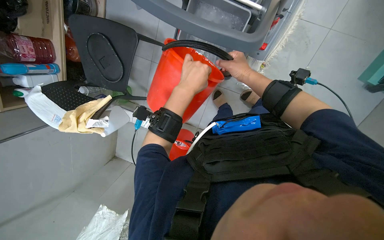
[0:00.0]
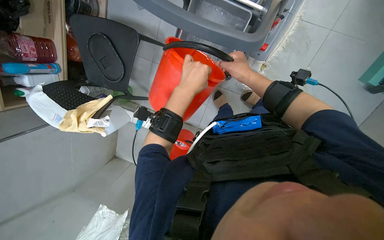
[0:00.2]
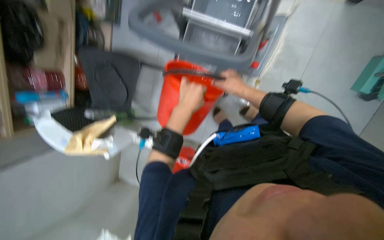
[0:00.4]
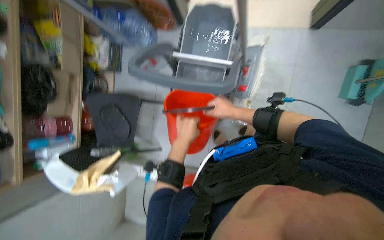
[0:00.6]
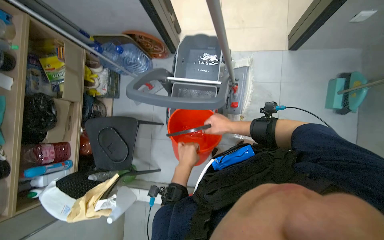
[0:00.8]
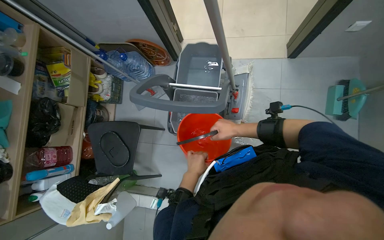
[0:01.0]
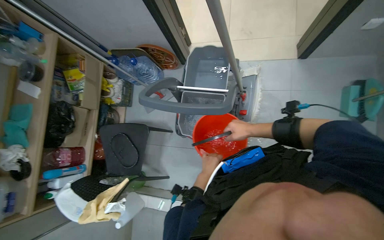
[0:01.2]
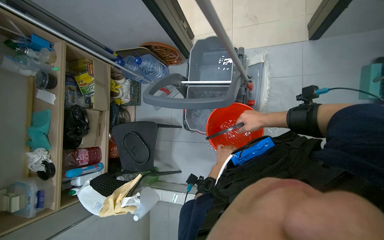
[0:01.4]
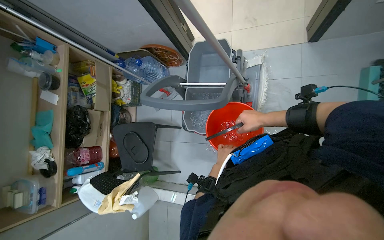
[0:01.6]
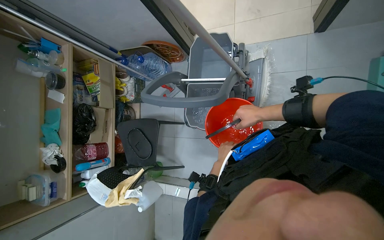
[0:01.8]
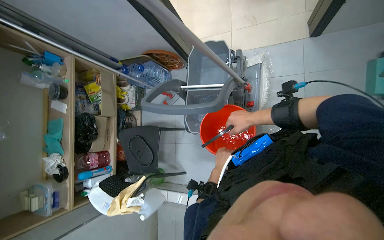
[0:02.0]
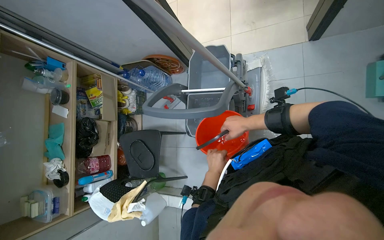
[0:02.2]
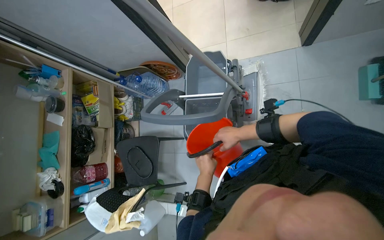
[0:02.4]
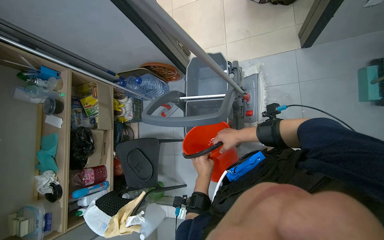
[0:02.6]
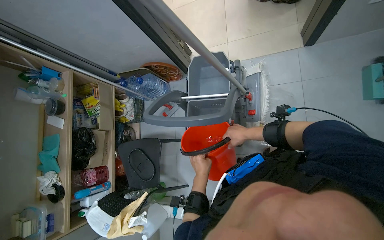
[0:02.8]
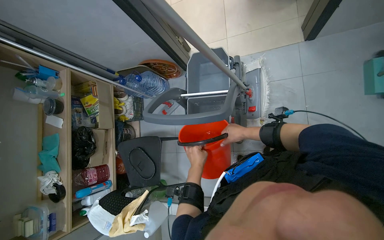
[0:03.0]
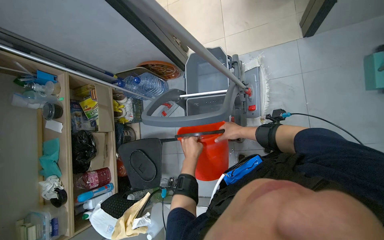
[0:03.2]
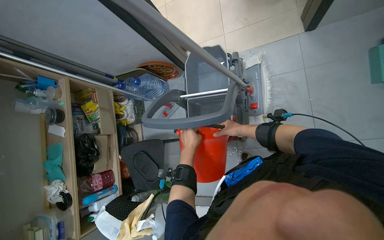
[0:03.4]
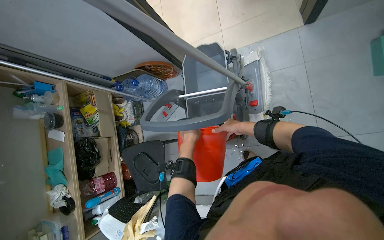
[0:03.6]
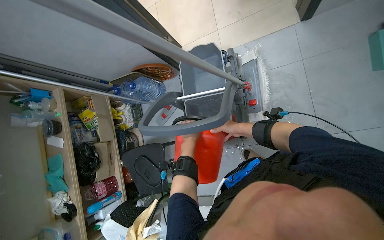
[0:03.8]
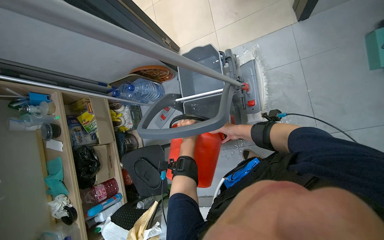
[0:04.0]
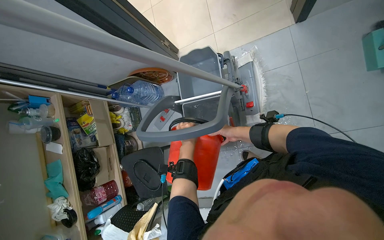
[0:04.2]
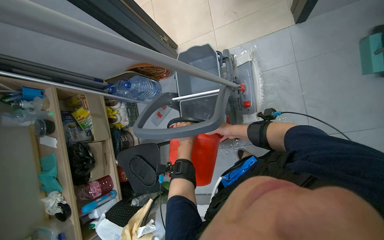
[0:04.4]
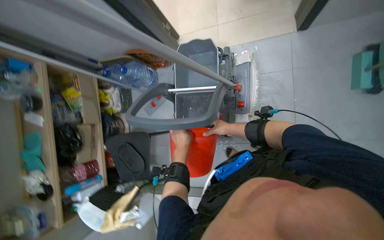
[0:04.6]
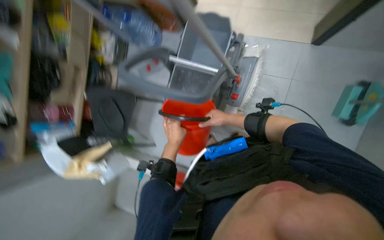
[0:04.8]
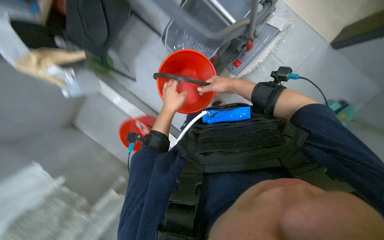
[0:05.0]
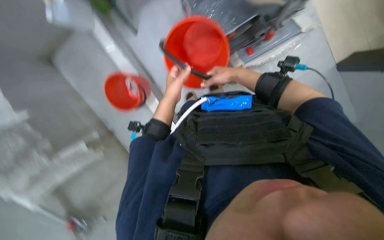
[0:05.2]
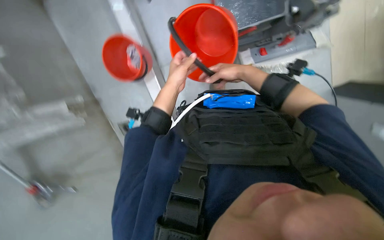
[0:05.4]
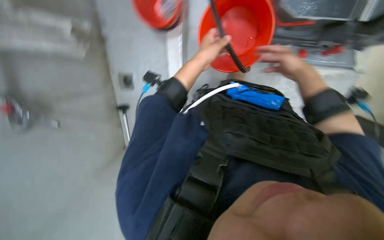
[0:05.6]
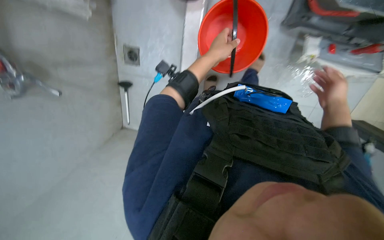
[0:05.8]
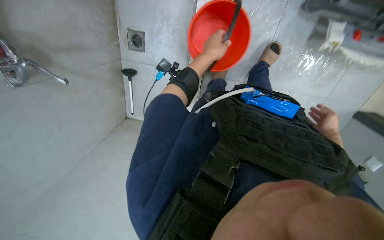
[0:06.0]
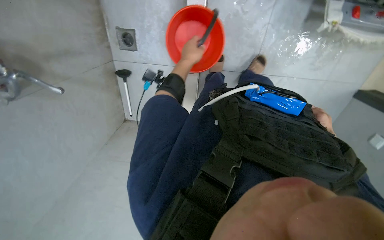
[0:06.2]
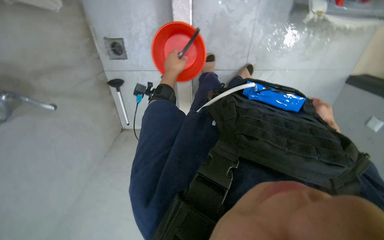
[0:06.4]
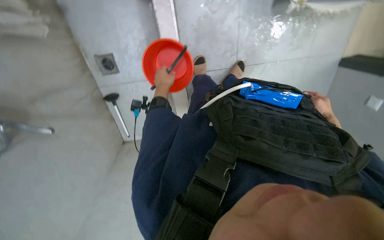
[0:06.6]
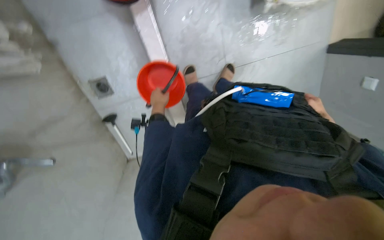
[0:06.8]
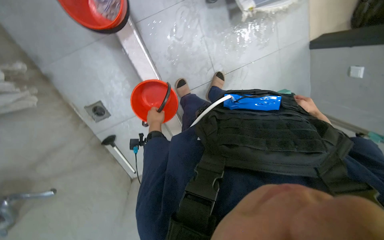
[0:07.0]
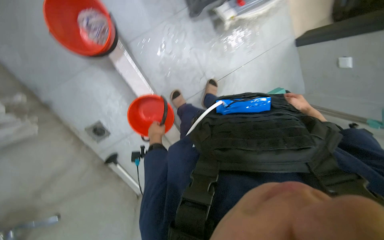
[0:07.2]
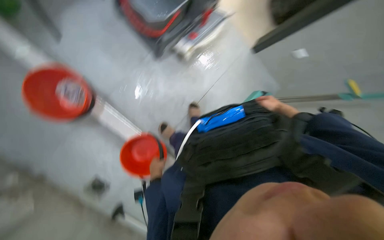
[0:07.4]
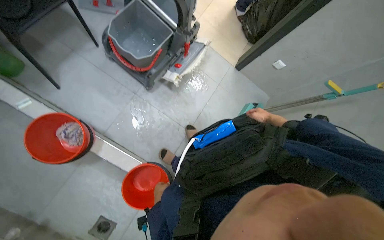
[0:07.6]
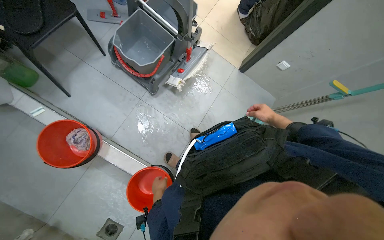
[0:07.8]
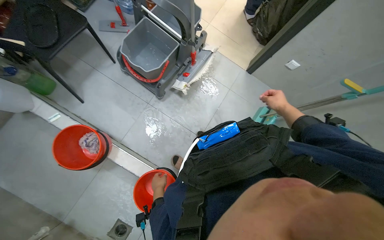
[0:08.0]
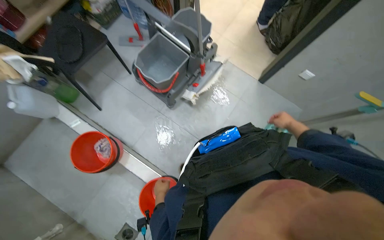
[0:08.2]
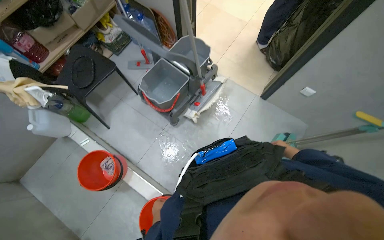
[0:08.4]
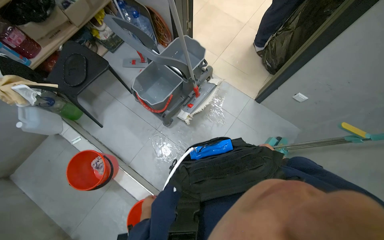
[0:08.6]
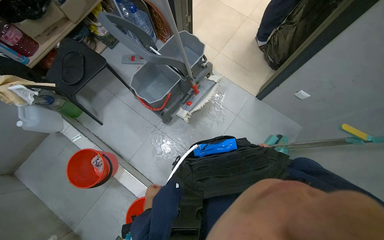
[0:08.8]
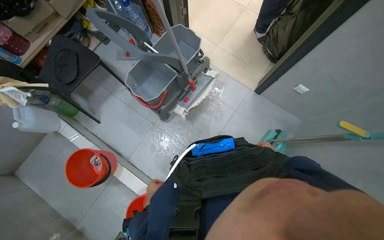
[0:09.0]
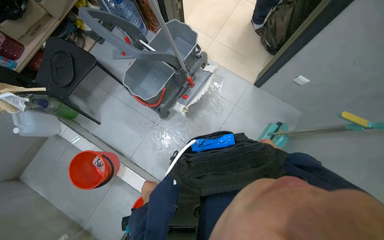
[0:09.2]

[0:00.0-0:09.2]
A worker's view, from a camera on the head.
Job: preparing cleaning supplies.
The whole recording: Preparing cleaning cart. The worker fills buckets with water and pours them into the cleaning cart.
0:00.0 to 0:01.6: The view tilts approximately 30 degrees upward.
0:01.6 to 0:03.0: The left hand travels to the left and nearer to the camera by about 20 cm; the right hand goes about 10 cm farther from the camera.
0:03.0 to 0:04.6: The left hand moves up the picture, approximately 10 cm.
0:04.6 to 0:06.2: The view tips downward by about 45 degrees. Everything in view rotates approximately 65 degrees clockwise.
0:06.2 to 0:07.6: The view tips upward by about 30 degrees. The scene rotates counterclockwise by some 65 degrees.
0:07.6 to 0:09.2: The camera is aimed approximately 15 degrees further to the left.

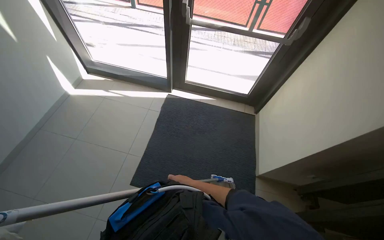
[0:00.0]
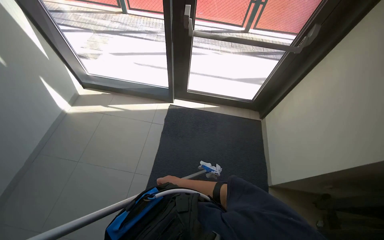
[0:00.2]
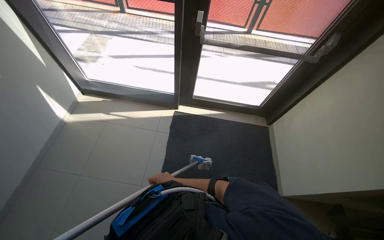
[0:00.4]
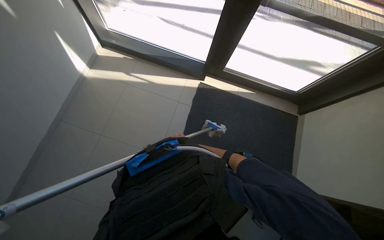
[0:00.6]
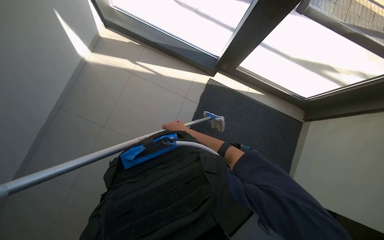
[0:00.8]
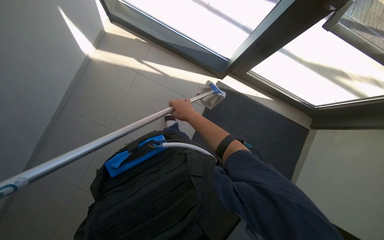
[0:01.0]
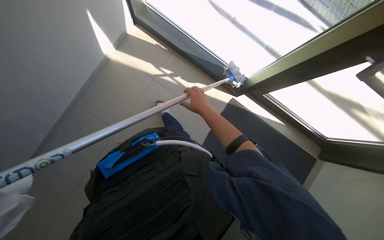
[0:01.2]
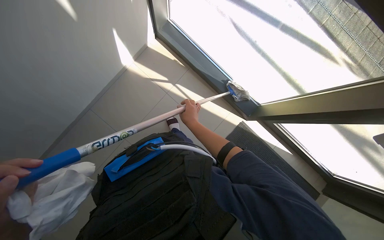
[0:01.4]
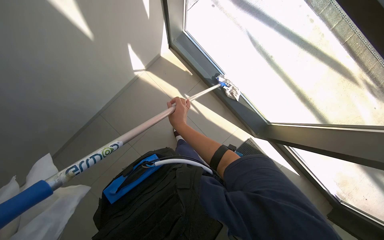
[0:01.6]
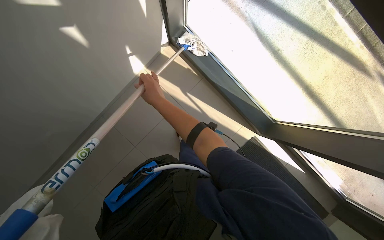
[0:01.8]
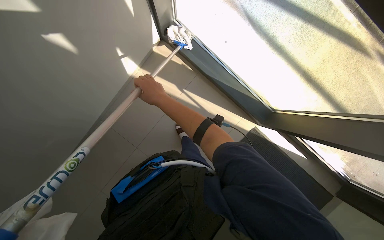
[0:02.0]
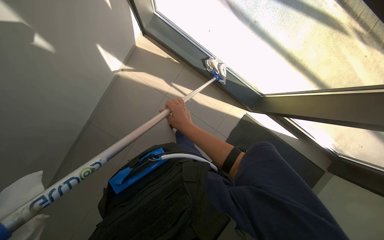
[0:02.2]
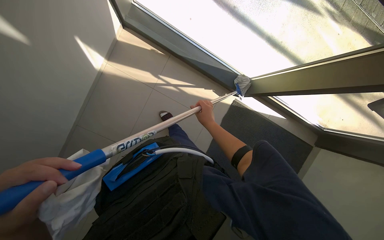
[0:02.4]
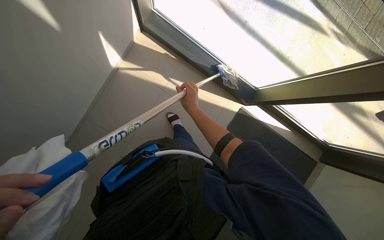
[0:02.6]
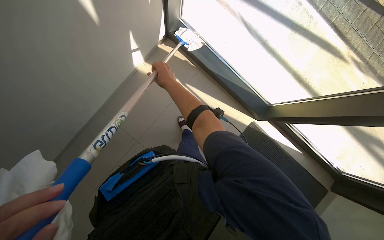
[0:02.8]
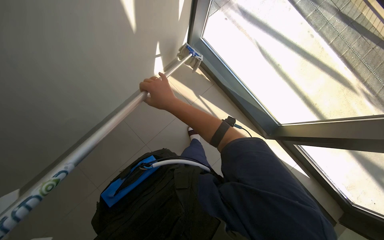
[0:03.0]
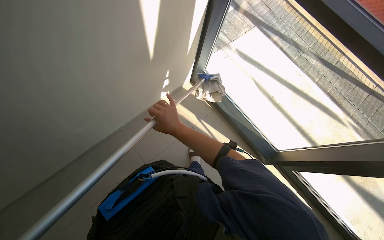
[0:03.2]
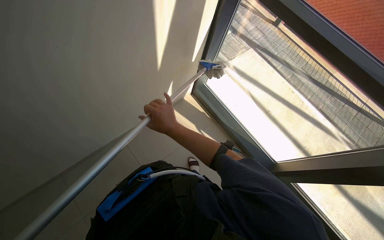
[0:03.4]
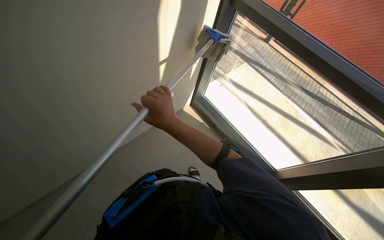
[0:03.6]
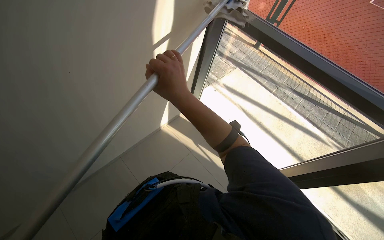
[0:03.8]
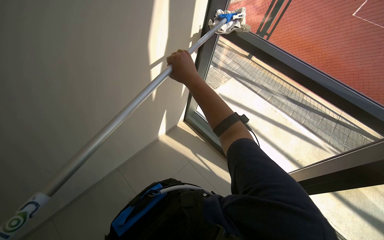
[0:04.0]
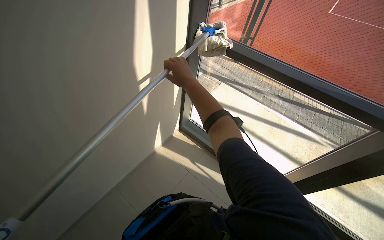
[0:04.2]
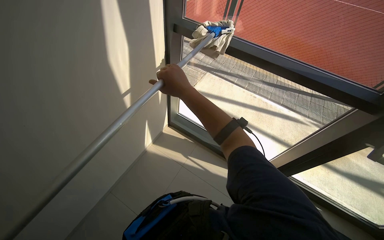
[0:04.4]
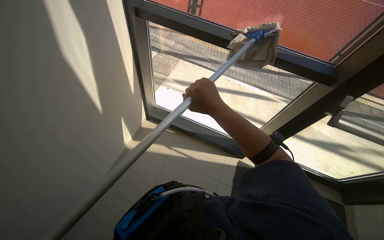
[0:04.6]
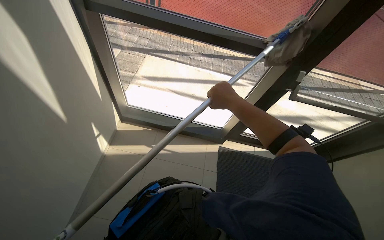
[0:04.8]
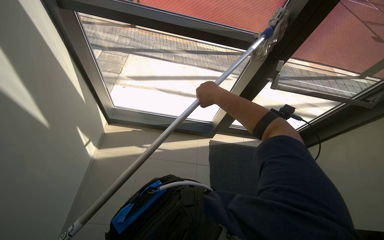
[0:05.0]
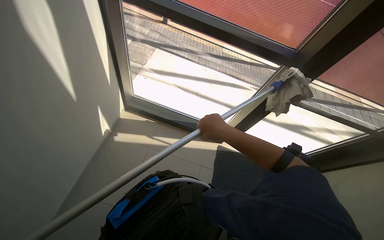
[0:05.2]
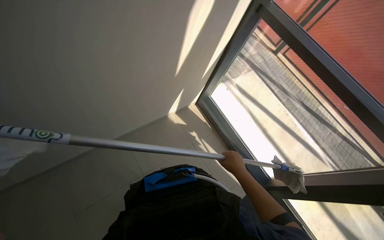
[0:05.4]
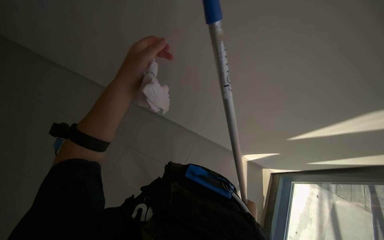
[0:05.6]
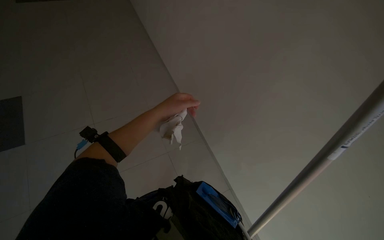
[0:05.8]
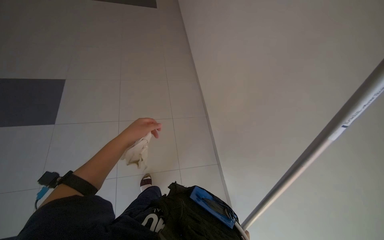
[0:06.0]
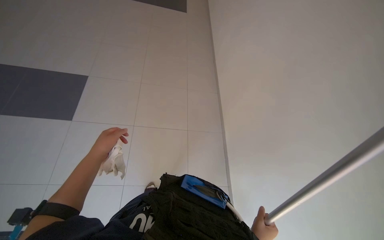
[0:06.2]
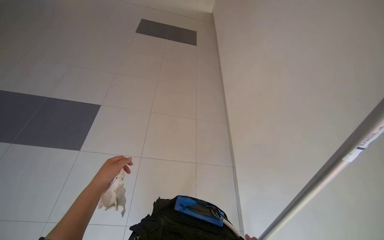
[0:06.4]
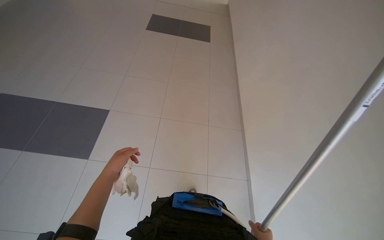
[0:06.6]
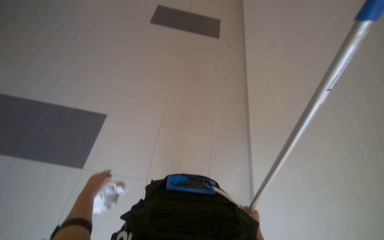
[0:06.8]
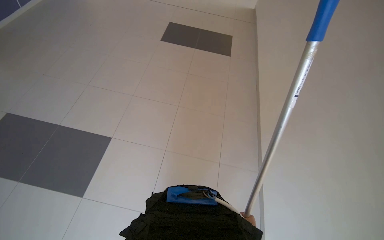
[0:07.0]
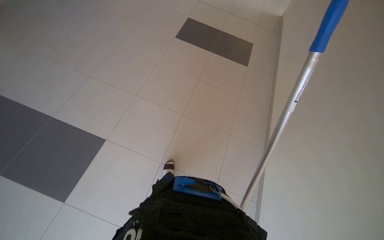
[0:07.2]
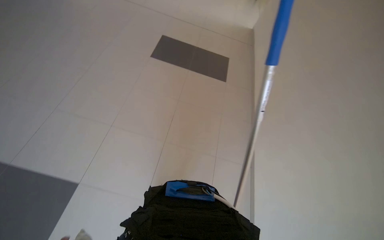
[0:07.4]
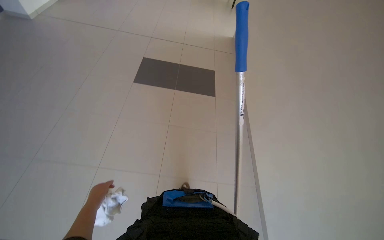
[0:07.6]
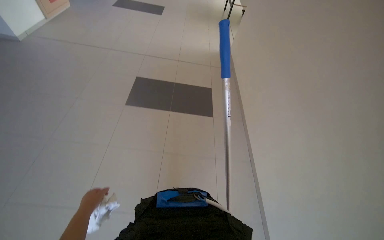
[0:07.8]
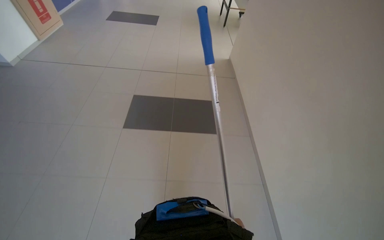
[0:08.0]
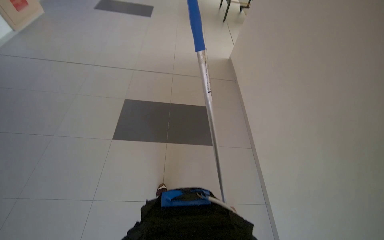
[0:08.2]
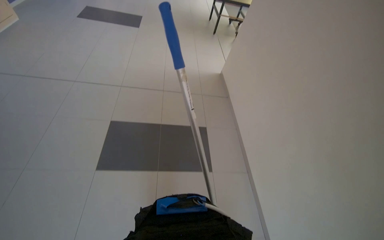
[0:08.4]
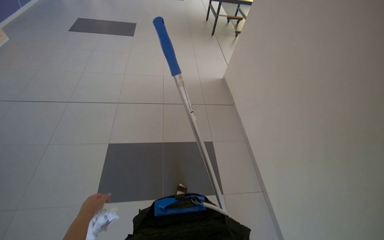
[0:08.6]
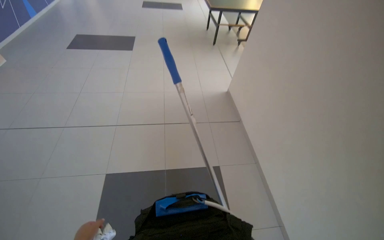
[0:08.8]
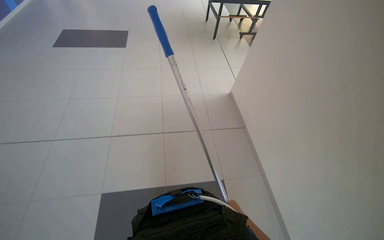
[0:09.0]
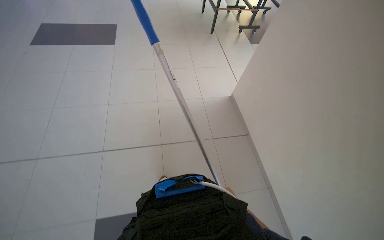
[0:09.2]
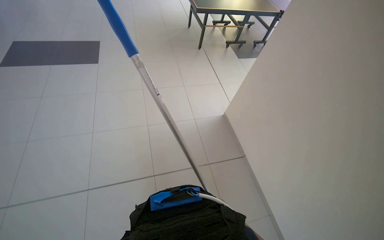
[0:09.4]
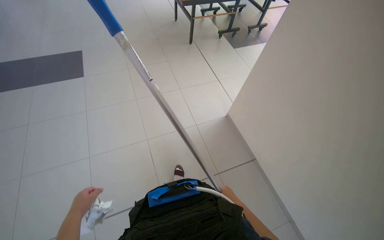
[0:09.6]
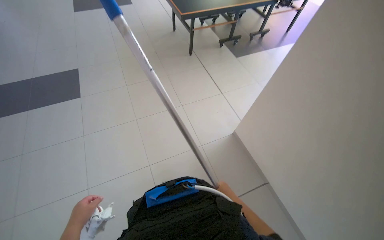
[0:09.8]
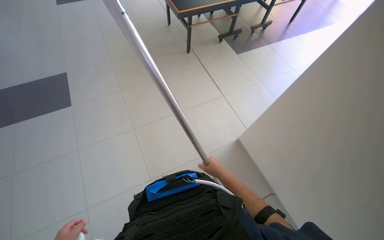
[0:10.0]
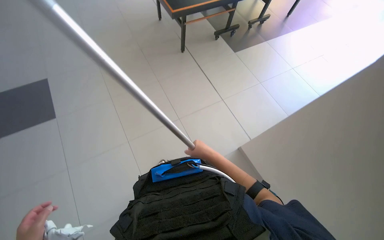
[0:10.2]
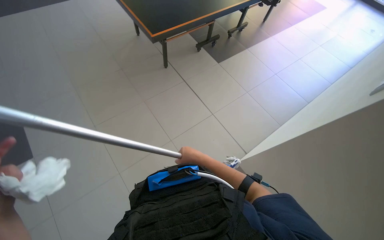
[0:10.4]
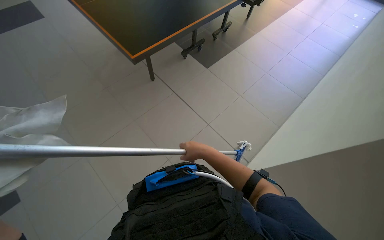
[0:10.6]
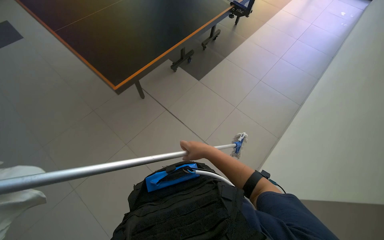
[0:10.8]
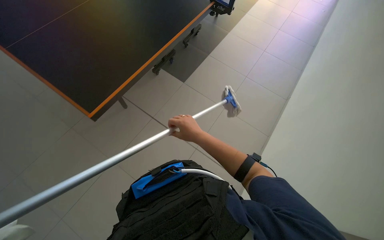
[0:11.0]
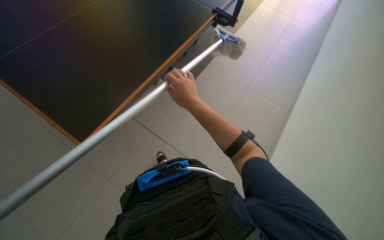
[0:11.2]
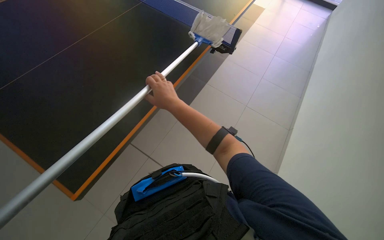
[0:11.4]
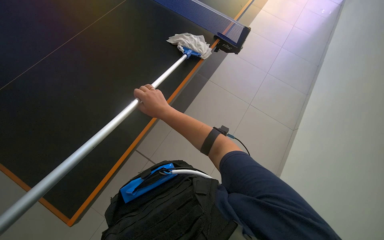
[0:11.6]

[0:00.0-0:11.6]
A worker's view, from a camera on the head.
Job: wiping surfaces.
The whole recording: Cleaning surfaces with mop. The worker cleans various surfaces with a mop.
0:00.0 to 0:01.4: The head travels some 90 cm. The view tips downward by some 20 degrees. The scene turns approximately 30 degrees clockwise in the picture.
0:01.4 to 0:02.8: The right hand goes left and right, some 15 cm each way, reversing 2 times.
0:02.8 to 0:04.4: The view tilts some 35 degrees upward.
0:04.4 to 0:05.8: The wearer looks some 75 degrees further to the left. The wearer looks about 30 degrees further upward.
0:05.8 to 0:07.2: The wearer moves some 70 cm. The wearer looks about 30 degrees further to the right.
0:07.2 to 0:08.8: The camera travels about 80 cm. The head rotates some 25 degrees to the right. The view tilts some 15 degrees upward.
0:10.2 to 0:11.6: Everything in view rotates roughly 25 degrees counterclockwise. The right hand shifts some 20 cm up the picture and to the left.
